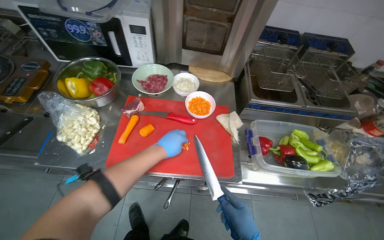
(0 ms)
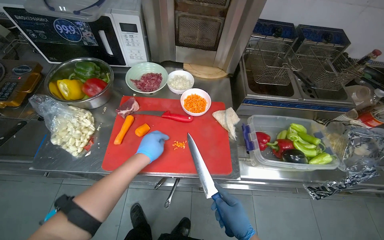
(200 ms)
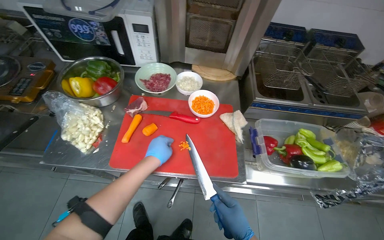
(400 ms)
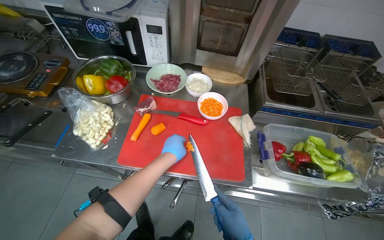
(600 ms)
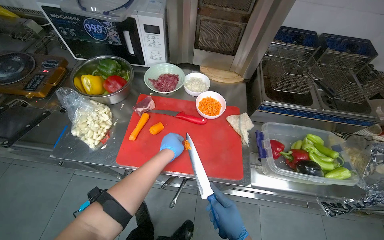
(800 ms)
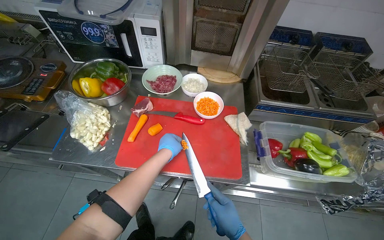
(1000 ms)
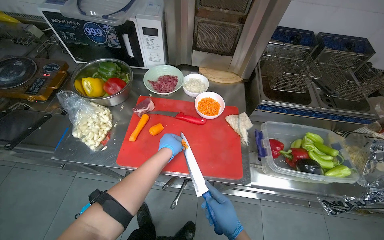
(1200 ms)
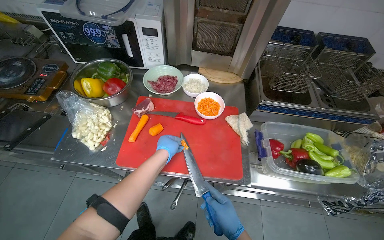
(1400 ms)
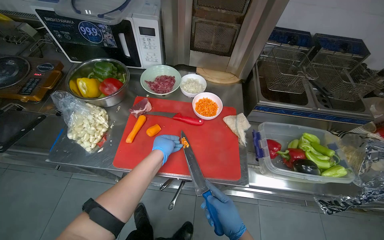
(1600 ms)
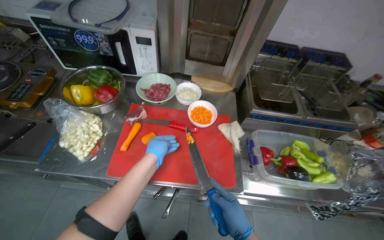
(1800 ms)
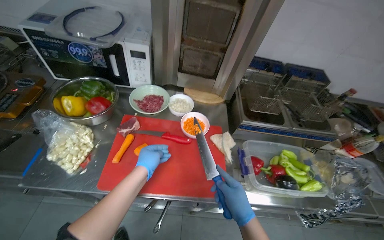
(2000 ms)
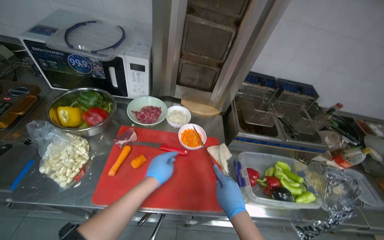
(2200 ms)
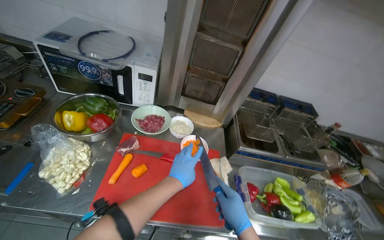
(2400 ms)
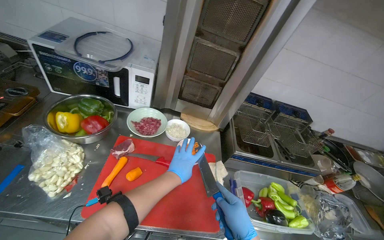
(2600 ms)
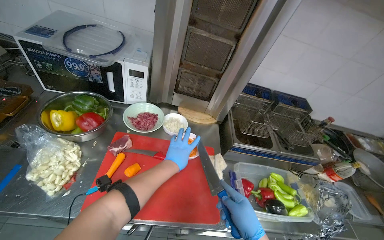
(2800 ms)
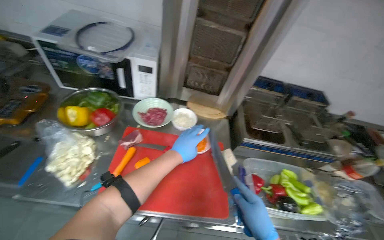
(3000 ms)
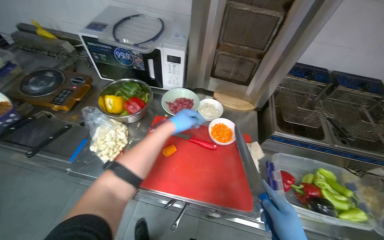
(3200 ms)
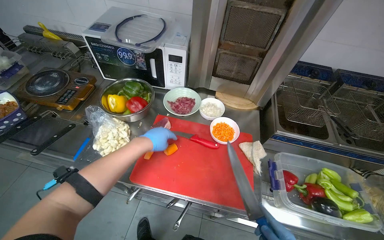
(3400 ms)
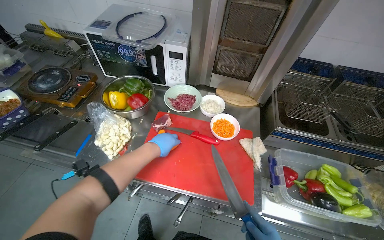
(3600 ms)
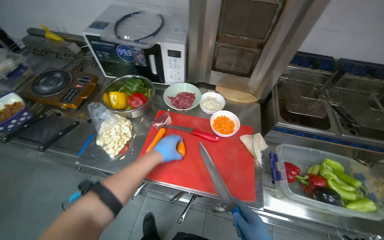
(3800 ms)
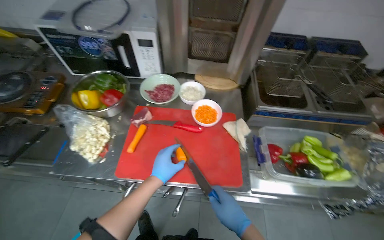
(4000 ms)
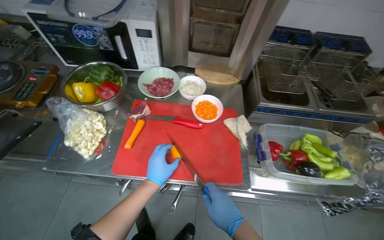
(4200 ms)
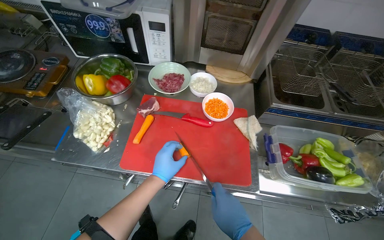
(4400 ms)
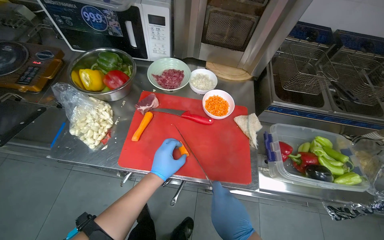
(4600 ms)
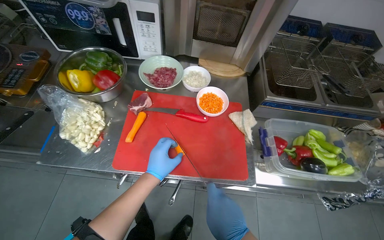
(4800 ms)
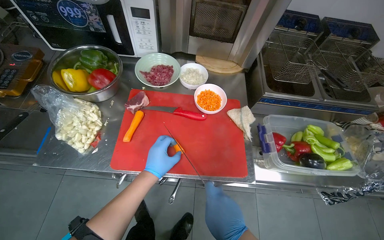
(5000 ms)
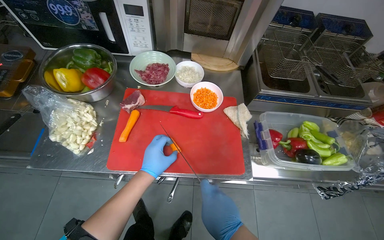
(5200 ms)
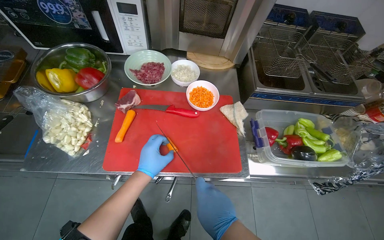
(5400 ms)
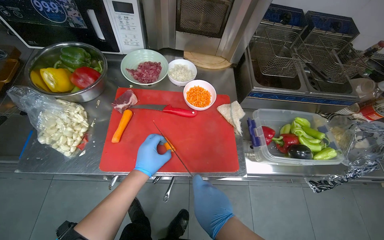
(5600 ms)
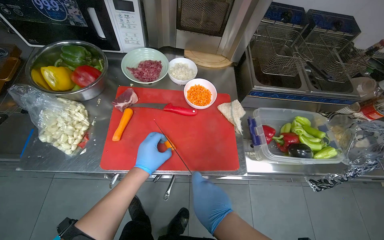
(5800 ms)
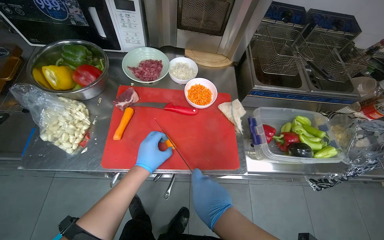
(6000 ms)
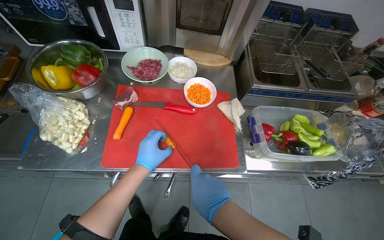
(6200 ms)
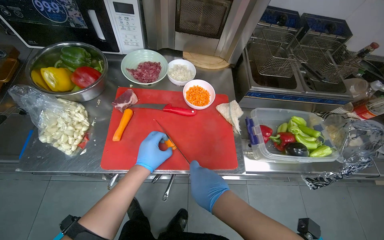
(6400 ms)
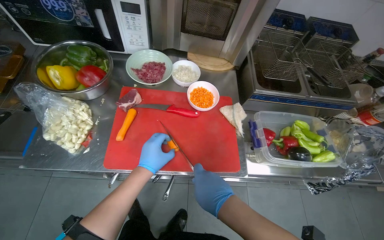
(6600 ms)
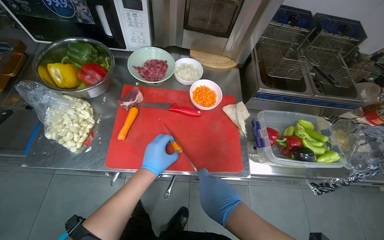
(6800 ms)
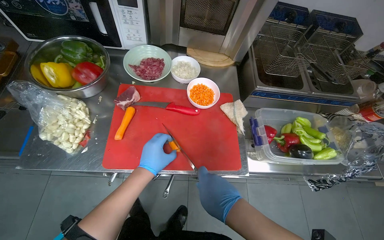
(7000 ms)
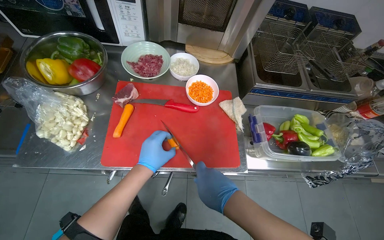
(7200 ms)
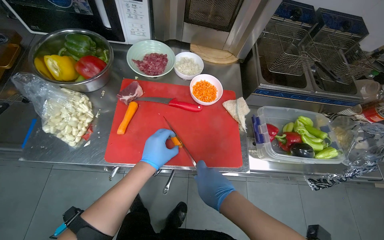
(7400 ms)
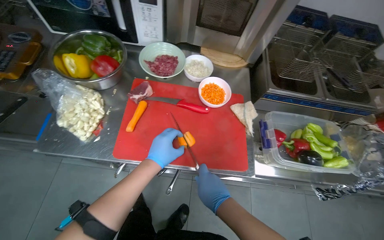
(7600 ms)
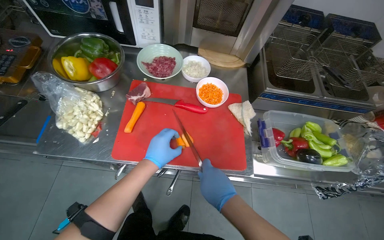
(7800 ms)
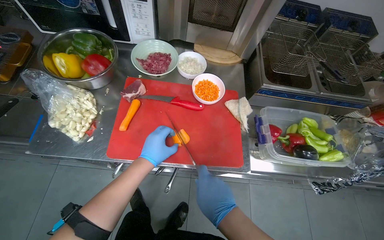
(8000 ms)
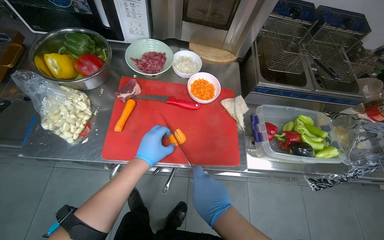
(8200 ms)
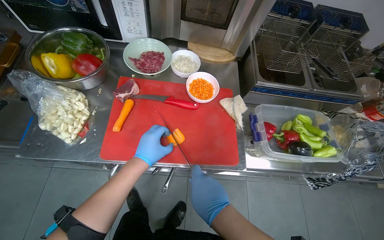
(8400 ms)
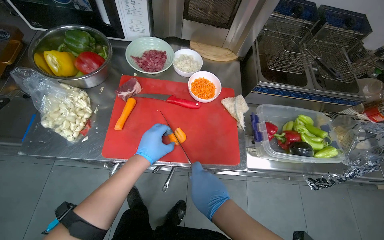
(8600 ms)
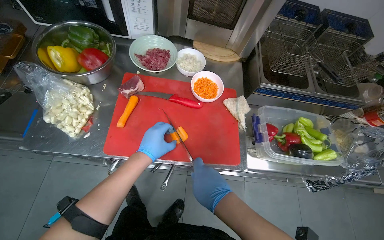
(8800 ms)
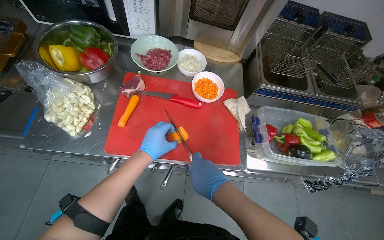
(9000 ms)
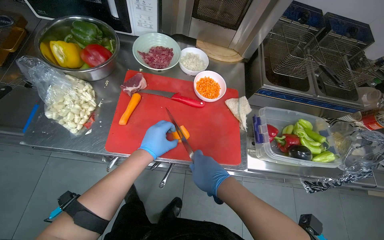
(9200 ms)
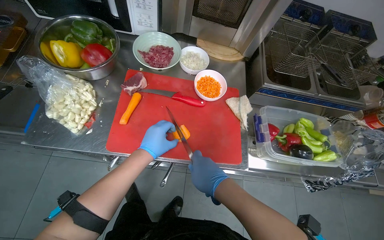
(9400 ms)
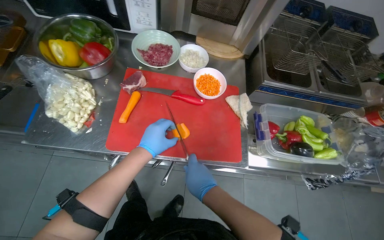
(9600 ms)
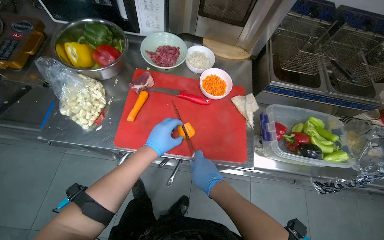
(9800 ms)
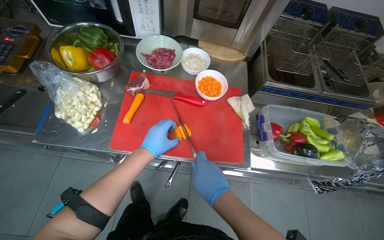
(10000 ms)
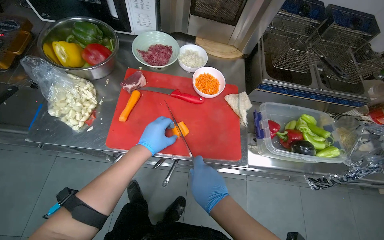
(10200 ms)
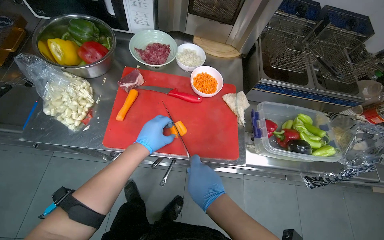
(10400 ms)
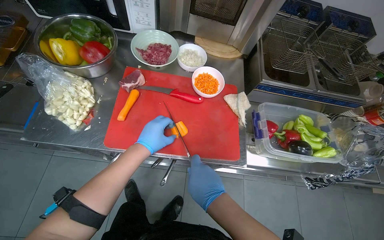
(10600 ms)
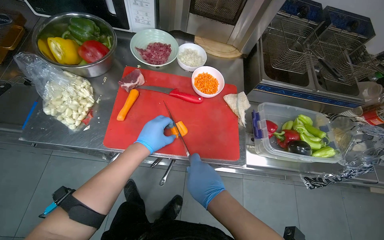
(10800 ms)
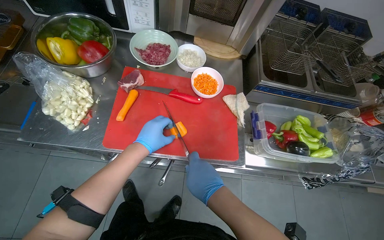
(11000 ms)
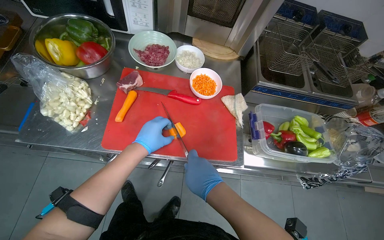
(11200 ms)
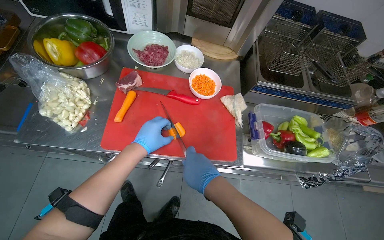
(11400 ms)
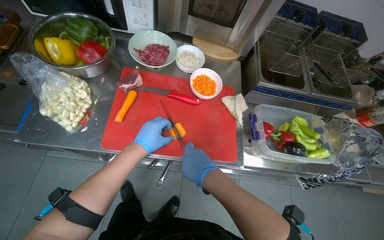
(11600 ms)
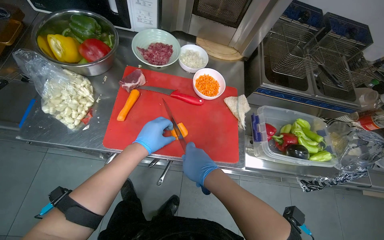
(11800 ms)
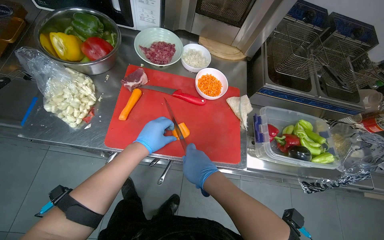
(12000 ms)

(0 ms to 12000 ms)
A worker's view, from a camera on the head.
Job: preparing food.
The whole recording: Chopping carrots on board. The worker chops carrots into small pieces on a red cutting board.
1600 ms - 3000 ms: The left hand heads to the right, covering approximately 10 cm.
3000 ms - 4400 ms: The left hand travels down the picture by some 20 cm.
4400 ms - 10400 ms: The hands stay close to where they were, moving slightly.
10400 ms - 12000 ms: The hands stay close to where they were, moving slightly.

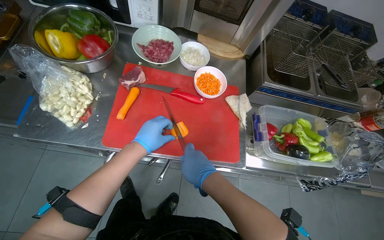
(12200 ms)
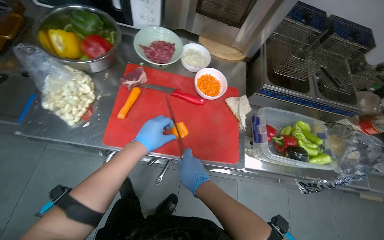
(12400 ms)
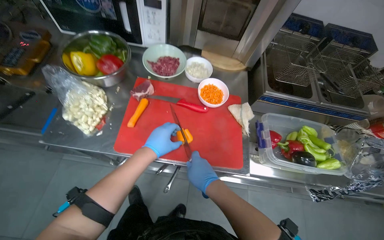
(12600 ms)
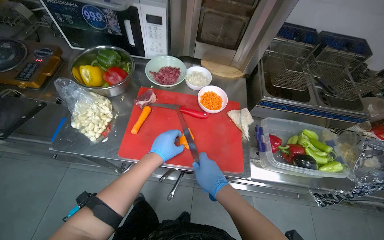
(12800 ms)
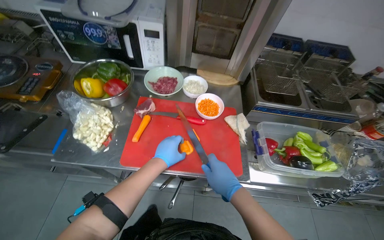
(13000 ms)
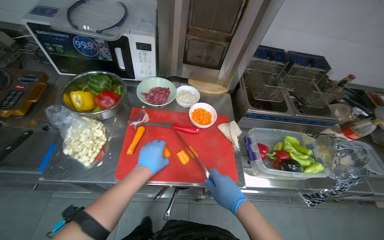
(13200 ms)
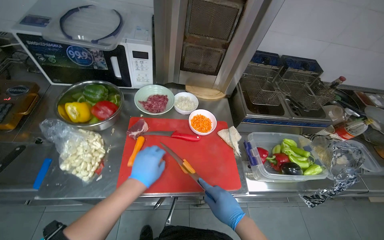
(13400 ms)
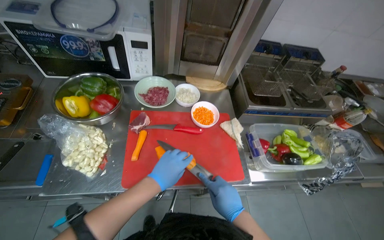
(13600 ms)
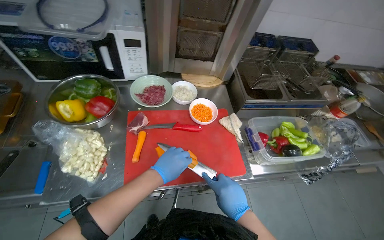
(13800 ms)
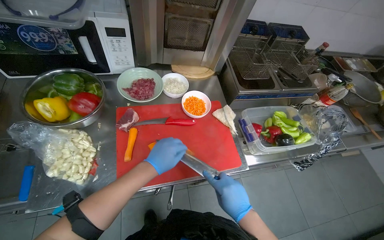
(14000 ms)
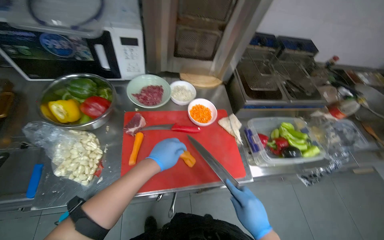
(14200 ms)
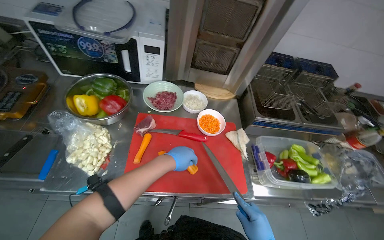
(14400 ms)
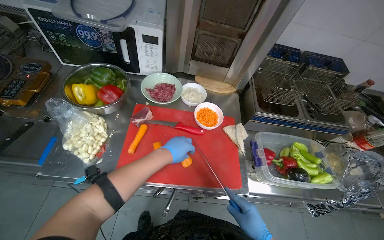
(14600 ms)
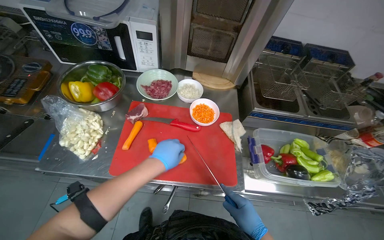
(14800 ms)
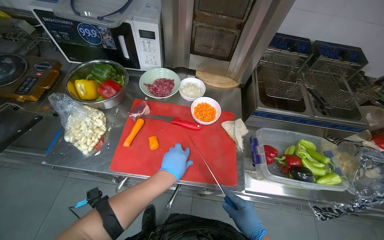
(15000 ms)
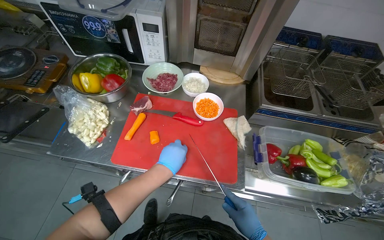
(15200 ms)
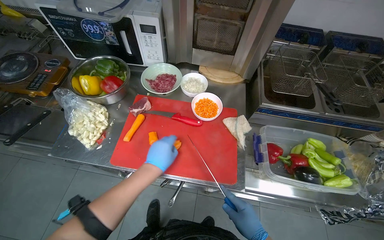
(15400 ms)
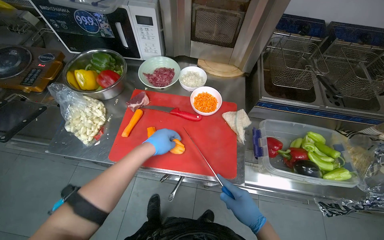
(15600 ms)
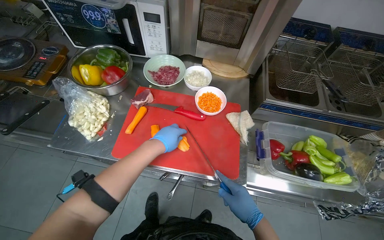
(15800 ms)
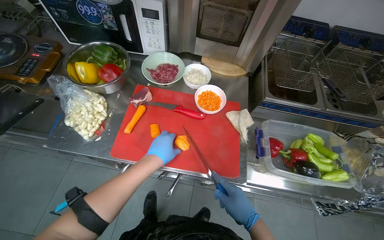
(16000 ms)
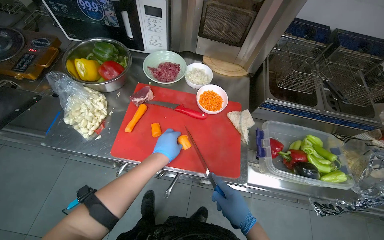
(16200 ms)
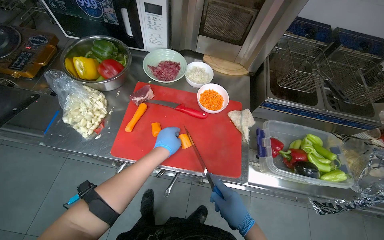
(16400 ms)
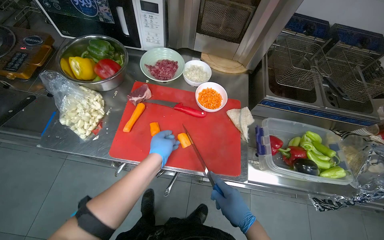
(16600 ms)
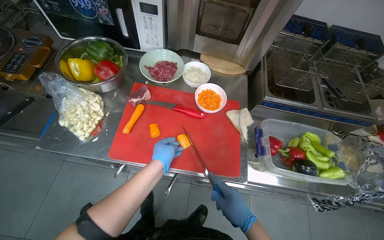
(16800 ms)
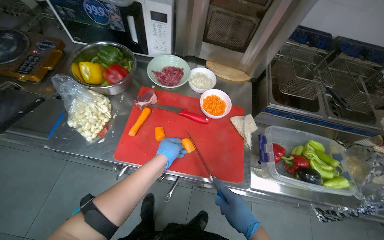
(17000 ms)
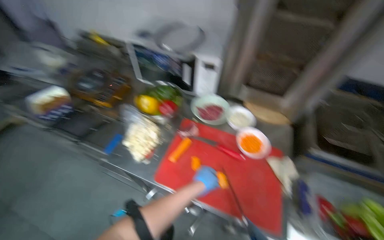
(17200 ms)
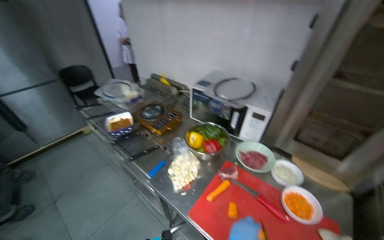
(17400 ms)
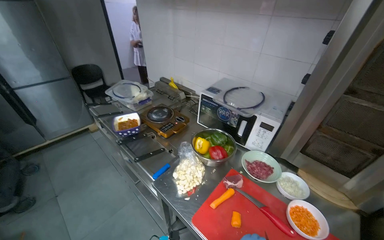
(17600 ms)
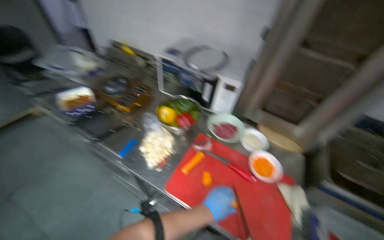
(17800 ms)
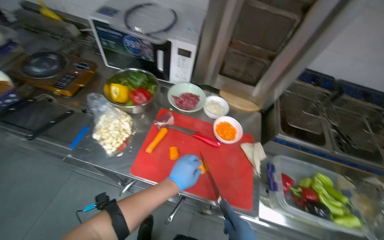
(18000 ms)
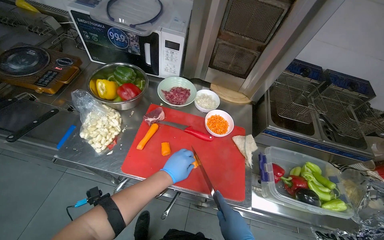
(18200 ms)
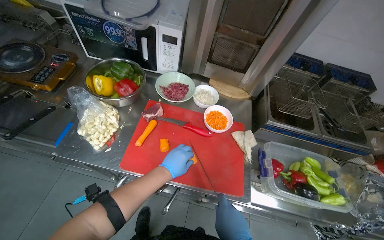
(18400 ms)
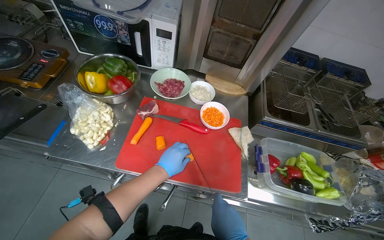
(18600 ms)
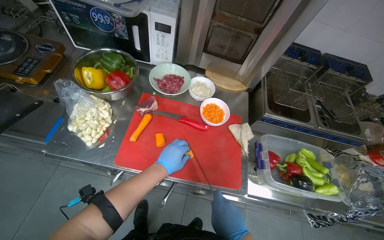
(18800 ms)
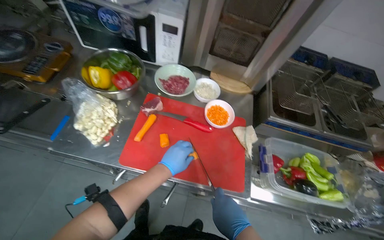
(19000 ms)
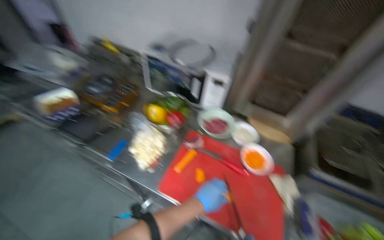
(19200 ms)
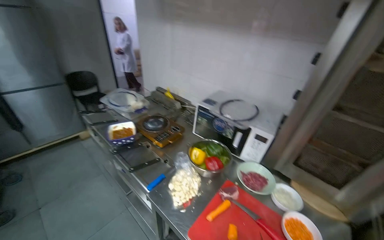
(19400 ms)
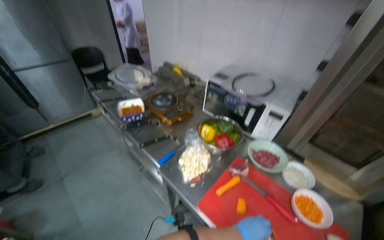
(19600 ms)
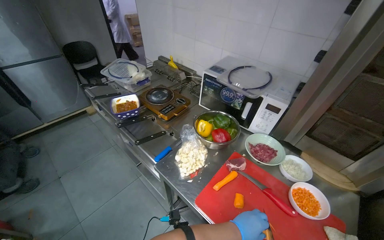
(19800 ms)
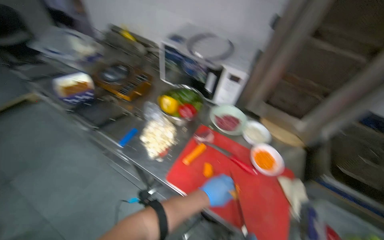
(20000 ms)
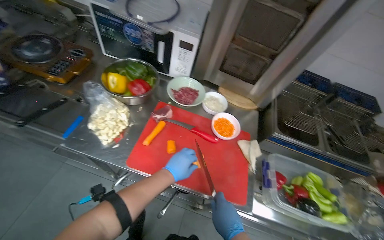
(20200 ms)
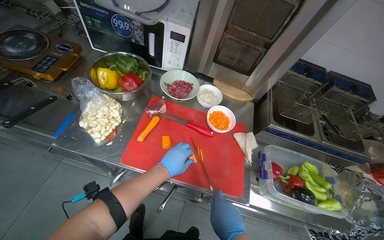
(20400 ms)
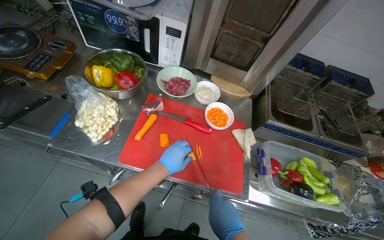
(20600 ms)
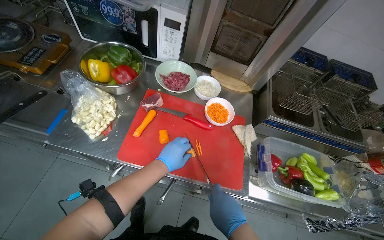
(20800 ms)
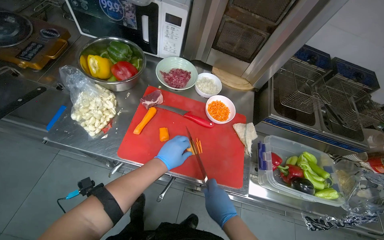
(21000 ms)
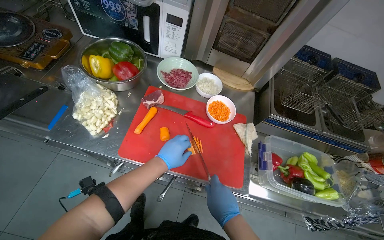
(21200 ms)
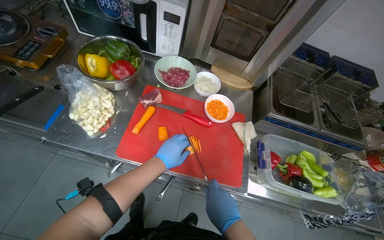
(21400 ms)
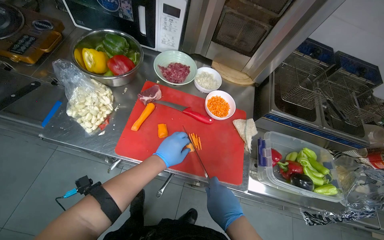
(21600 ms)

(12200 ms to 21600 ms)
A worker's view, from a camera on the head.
Job: preparing food.
The whole recording: Chopping carrots on board. The worker chops carrots into small pieces on a red cutting board.
13800 ms - 15400 ms: The wearer looks some 20 degrees further to the left.
15400 ms - 17000 ms: The hands are busy where they are.
18400 ms - 20000 ms: The wearer's head swings roughly 20 degrees to the left.
20000 ms - 21600 ms: The head turns to the right by approximately 20 degrees. The wearer looks roughly 20 degrees further downward.
